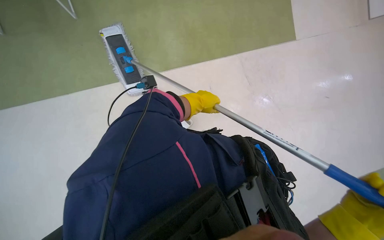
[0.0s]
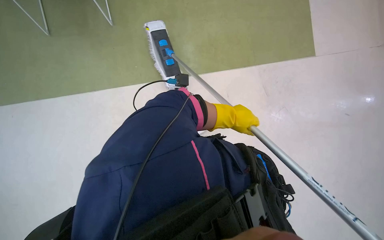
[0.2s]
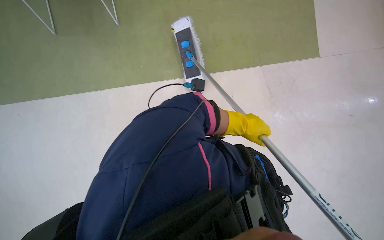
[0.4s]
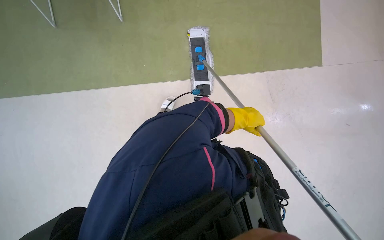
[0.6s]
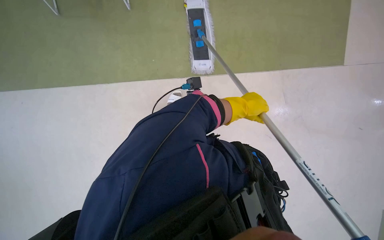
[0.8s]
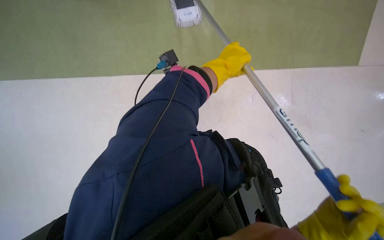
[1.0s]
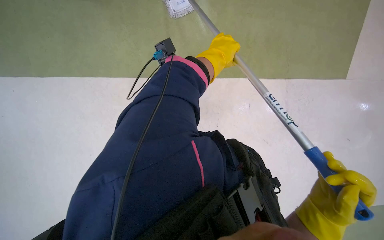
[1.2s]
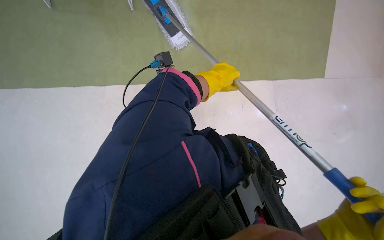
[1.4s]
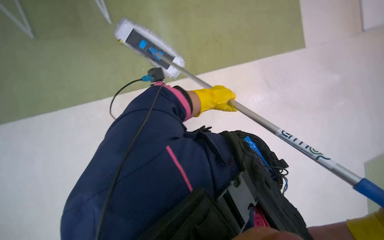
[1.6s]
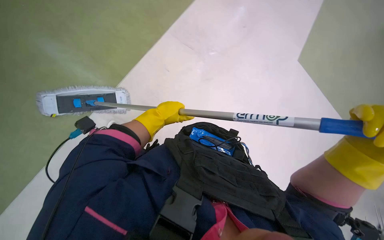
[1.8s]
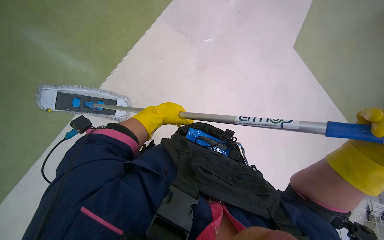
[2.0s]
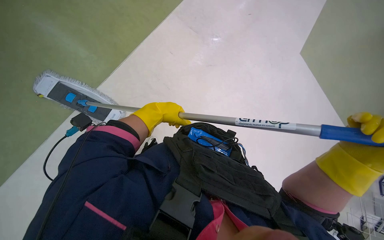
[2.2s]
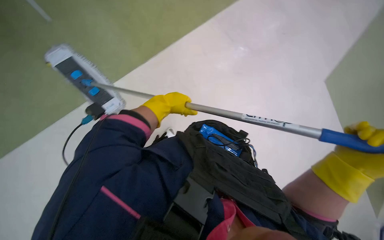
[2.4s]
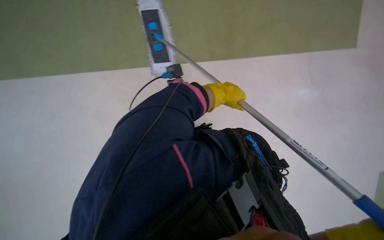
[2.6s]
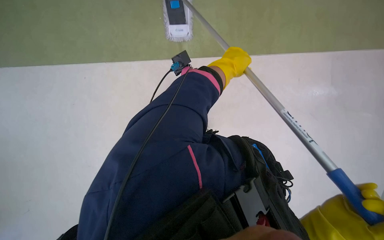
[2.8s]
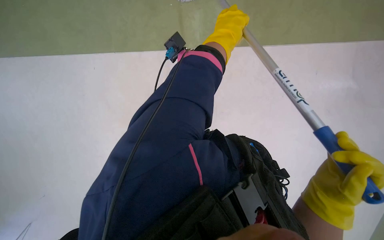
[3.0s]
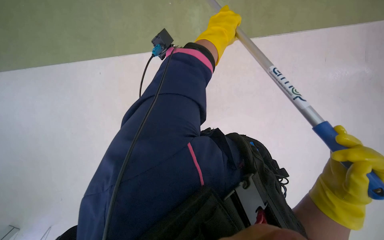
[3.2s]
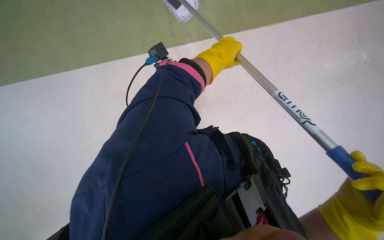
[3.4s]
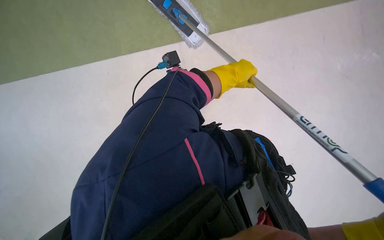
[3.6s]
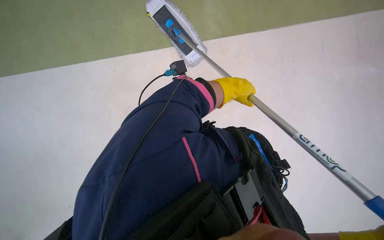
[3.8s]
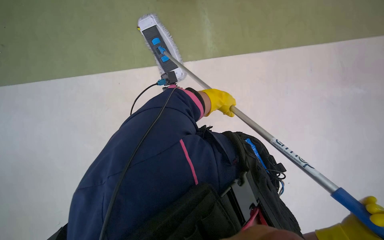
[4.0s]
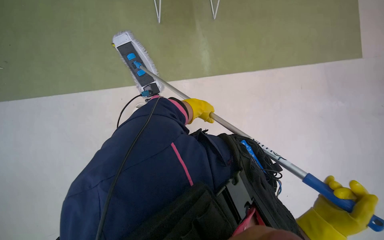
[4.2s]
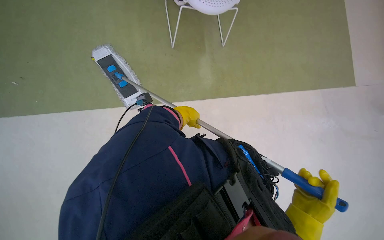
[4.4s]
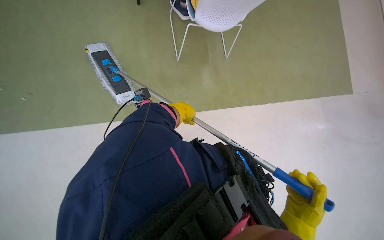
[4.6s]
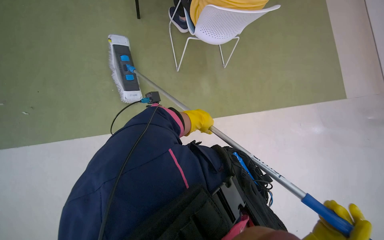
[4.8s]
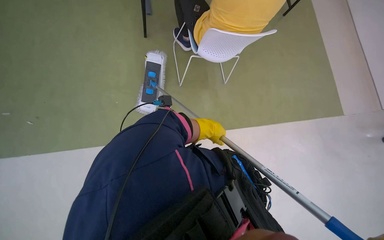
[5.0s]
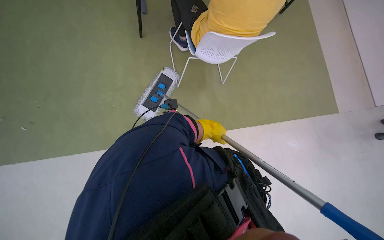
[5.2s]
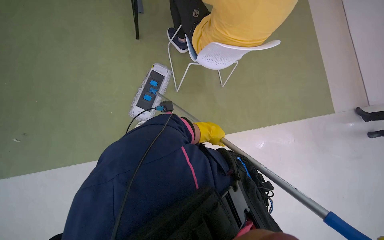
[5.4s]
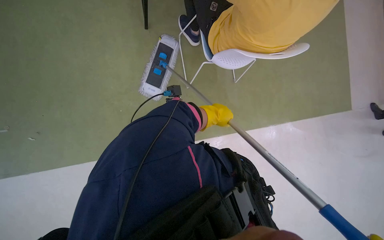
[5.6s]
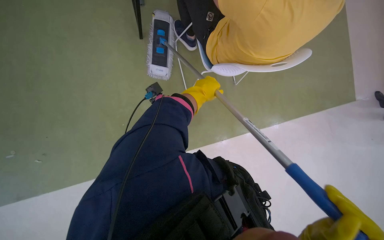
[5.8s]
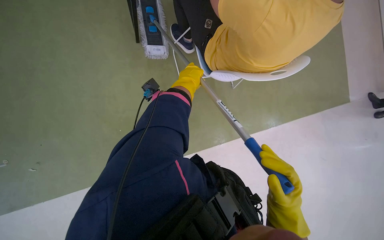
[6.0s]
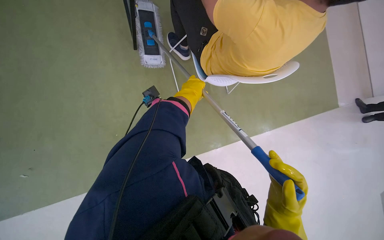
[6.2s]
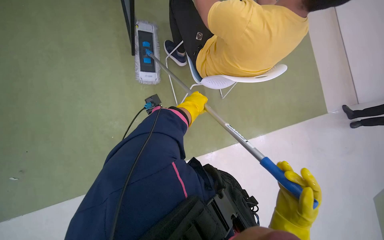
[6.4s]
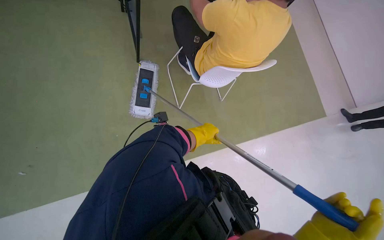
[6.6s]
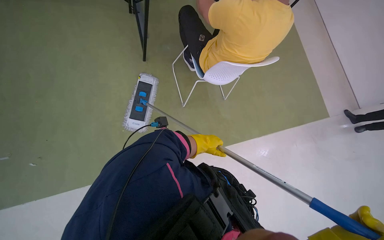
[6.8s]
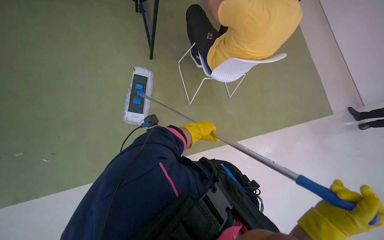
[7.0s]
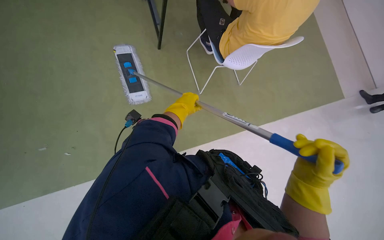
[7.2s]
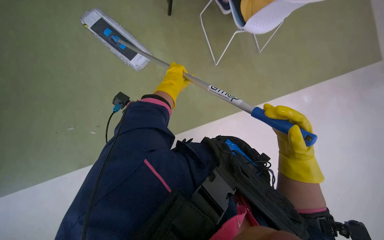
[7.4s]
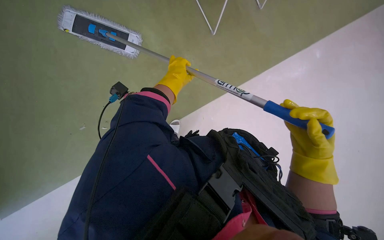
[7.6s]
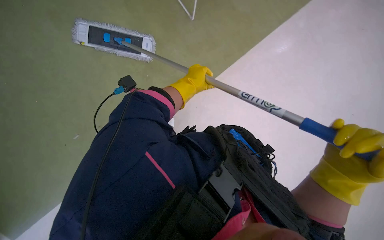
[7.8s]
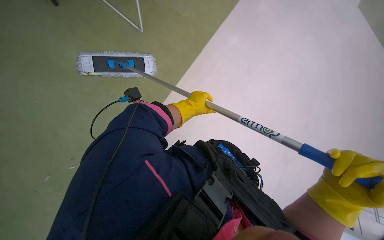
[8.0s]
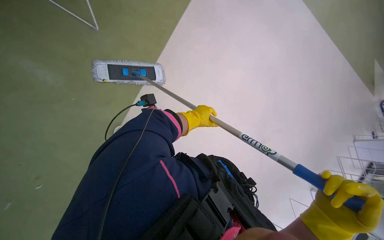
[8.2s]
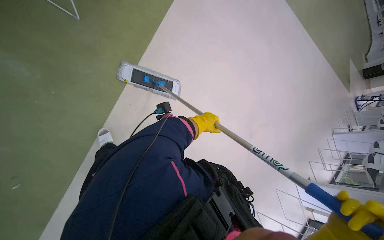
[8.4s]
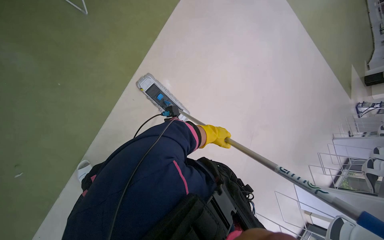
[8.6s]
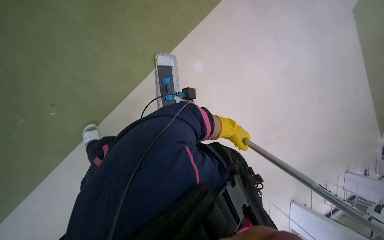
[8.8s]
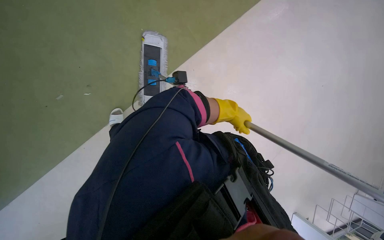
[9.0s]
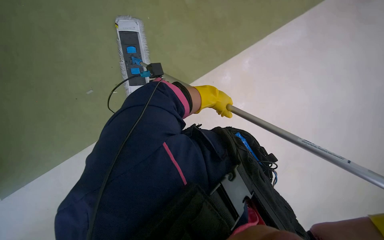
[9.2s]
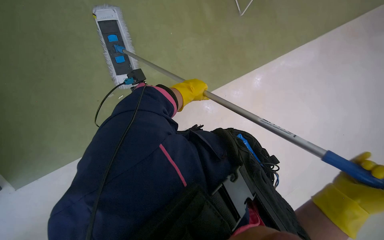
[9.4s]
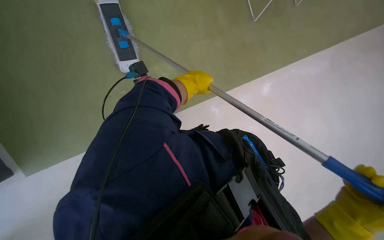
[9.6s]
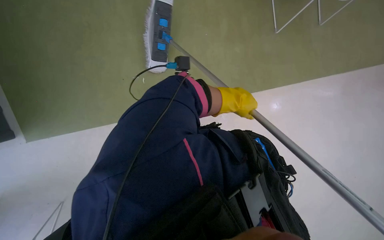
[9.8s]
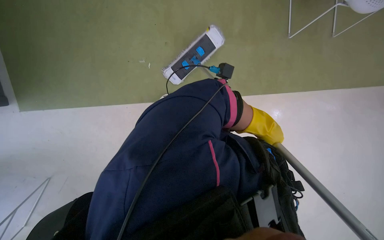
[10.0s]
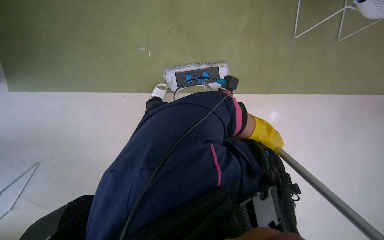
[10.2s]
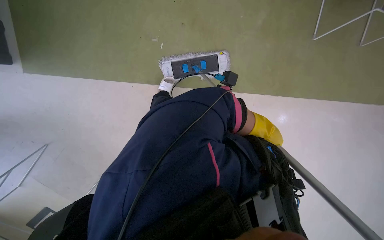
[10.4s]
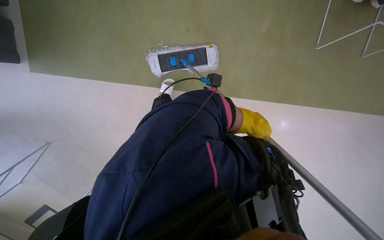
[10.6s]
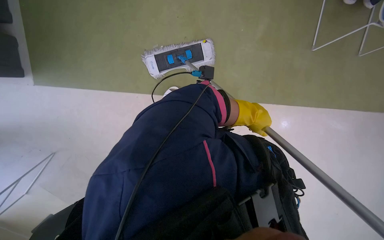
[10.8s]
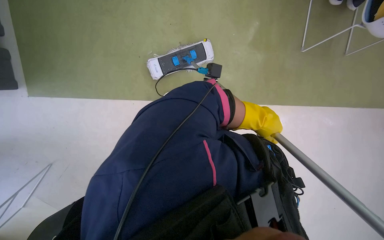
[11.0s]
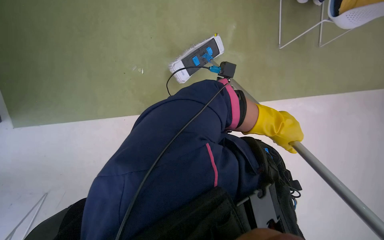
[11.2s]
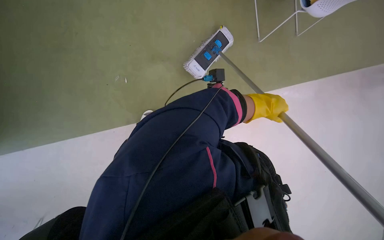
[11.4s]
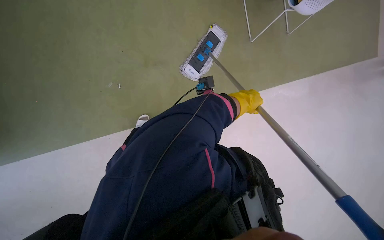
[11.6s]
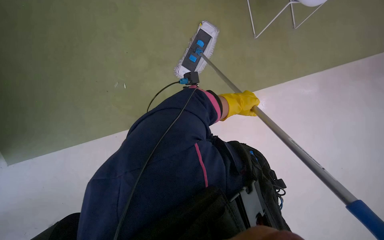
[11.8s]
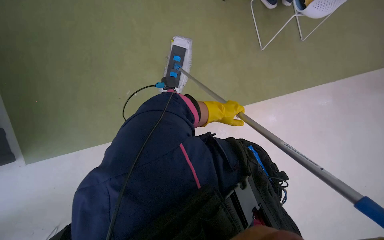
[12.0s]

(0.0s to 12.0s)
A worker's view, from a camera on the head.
Job: mopping floor.
The whole recording: Mopping office floor. The worker mops the office floor with a flat mop, periodically wringing it in a bucket.
0.0s - 1.6s: The left hand goes up the picture and returns, about 5 cm each way.
1.6s - 3.0s: The left hand shifts about 20 cm up the picture and nearer to the camera.
3.0s - 4.4s: The view pans to the right by about 30 degrees. The view tilts some 25 degrees upward.
4.4s - 6.0s: The left hand goes roughly 20 cm up the picture.
6.0s - 7.6s: The left hand travels down the picture and back again, some 20 cm each way.
7.6s - 9.0s: The view tilts about 15 degrees upward. Everything in view rotates some 35 degrees clockwise.
9.0s - 10.4s: The camera sweeps to the left, by some 15 degrees.
10.4s - 12.0s: The left hand is displaced to the left by about 10 cm.

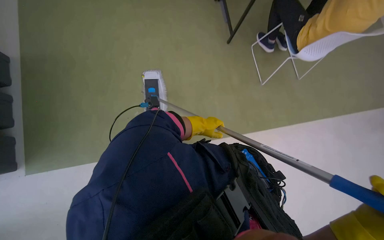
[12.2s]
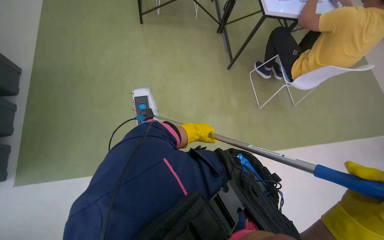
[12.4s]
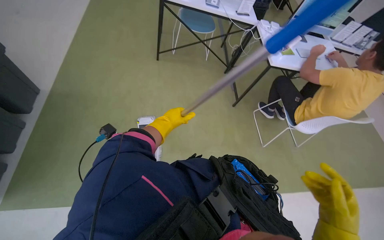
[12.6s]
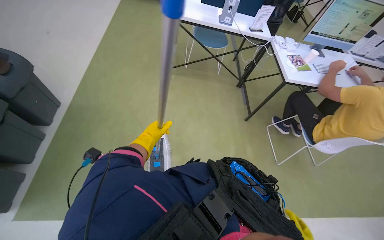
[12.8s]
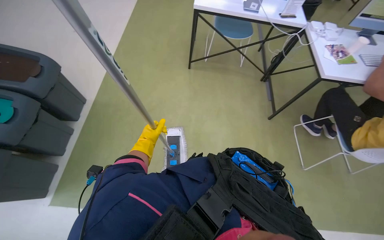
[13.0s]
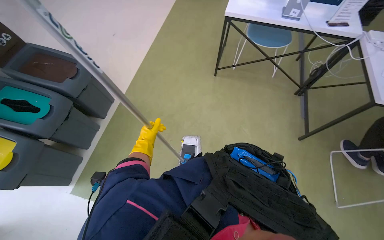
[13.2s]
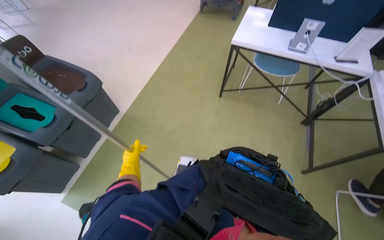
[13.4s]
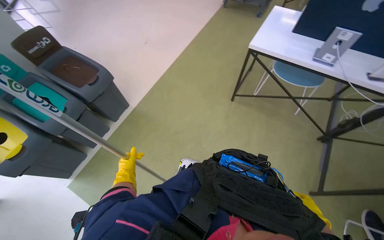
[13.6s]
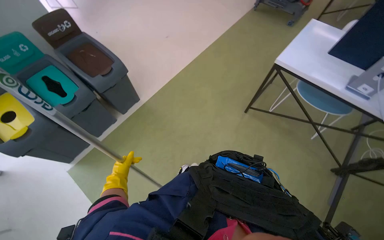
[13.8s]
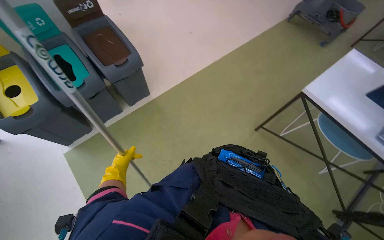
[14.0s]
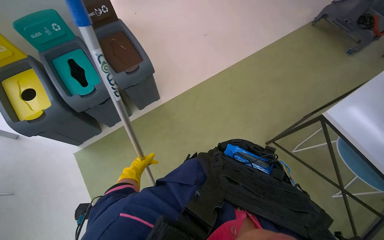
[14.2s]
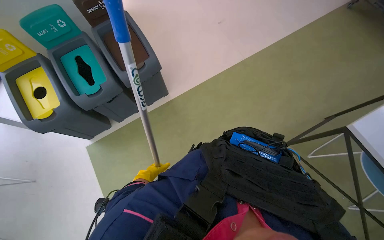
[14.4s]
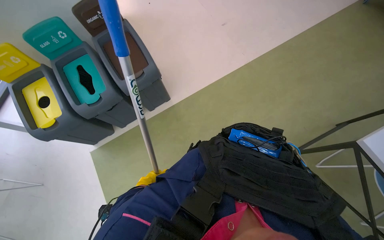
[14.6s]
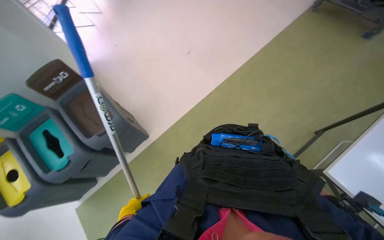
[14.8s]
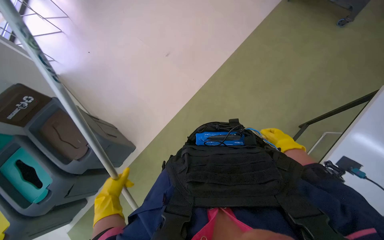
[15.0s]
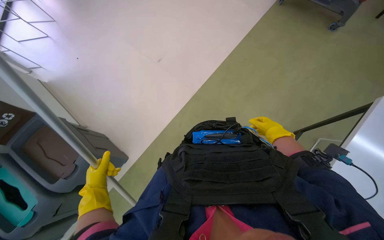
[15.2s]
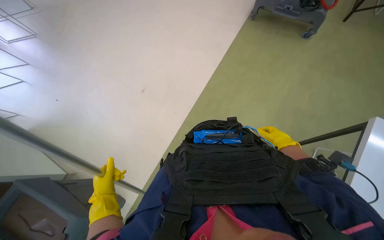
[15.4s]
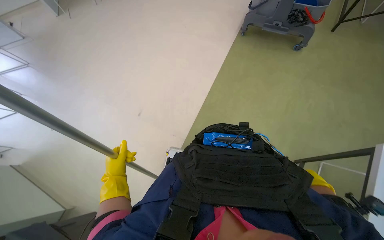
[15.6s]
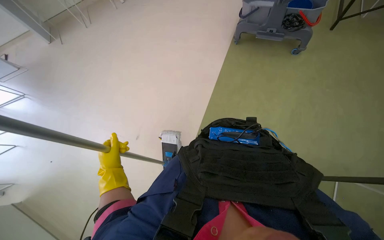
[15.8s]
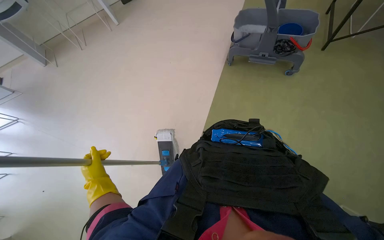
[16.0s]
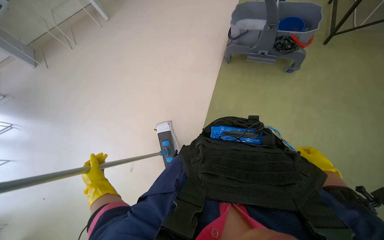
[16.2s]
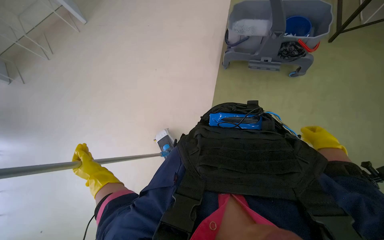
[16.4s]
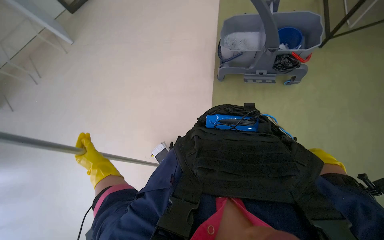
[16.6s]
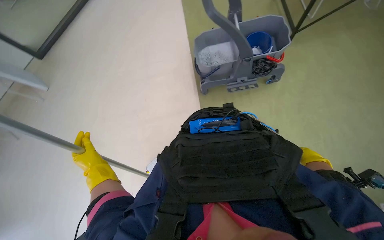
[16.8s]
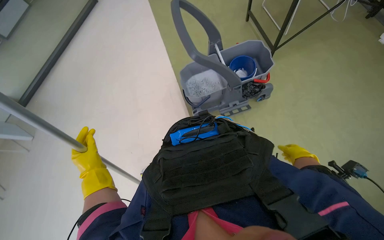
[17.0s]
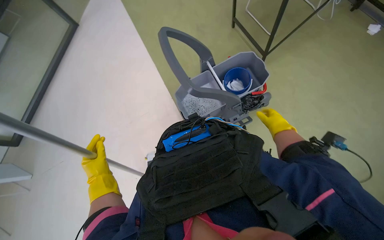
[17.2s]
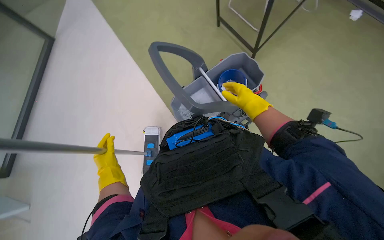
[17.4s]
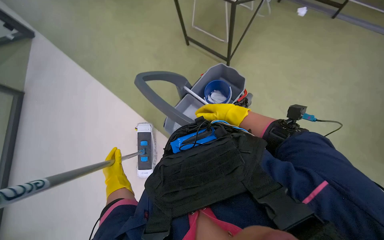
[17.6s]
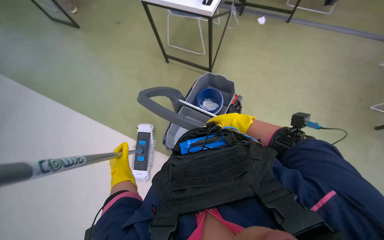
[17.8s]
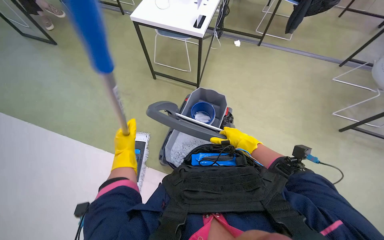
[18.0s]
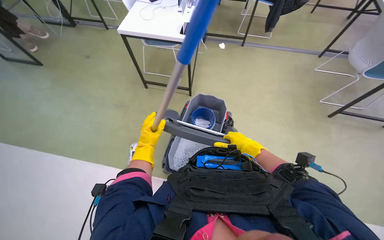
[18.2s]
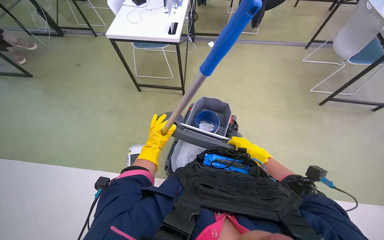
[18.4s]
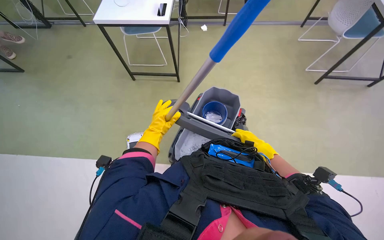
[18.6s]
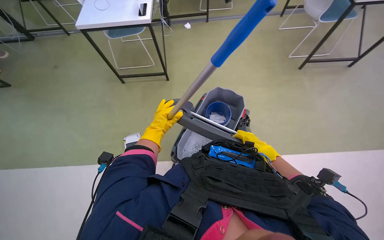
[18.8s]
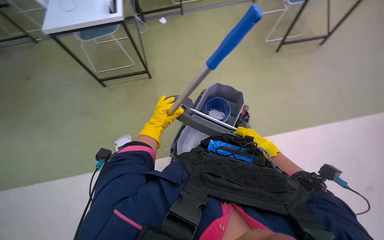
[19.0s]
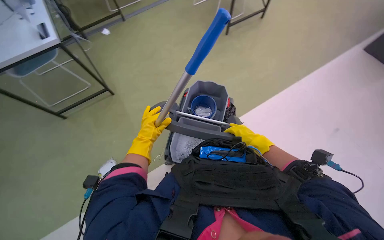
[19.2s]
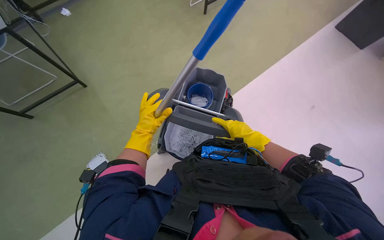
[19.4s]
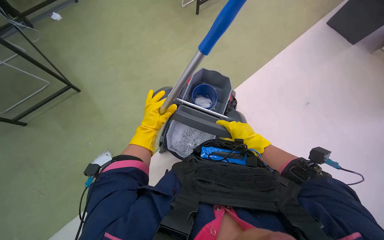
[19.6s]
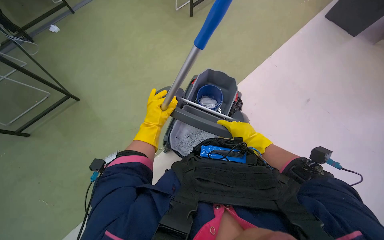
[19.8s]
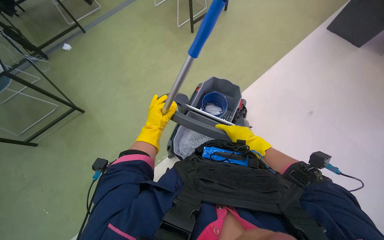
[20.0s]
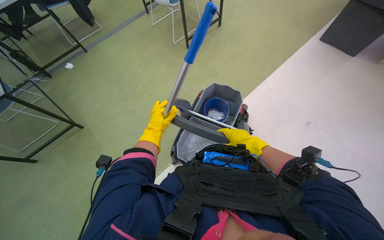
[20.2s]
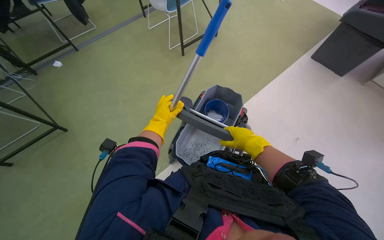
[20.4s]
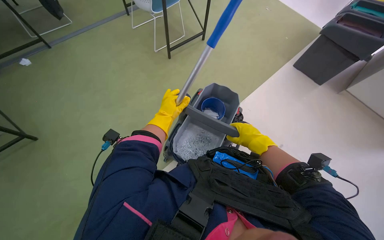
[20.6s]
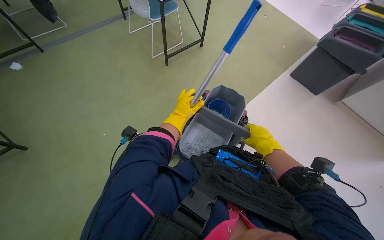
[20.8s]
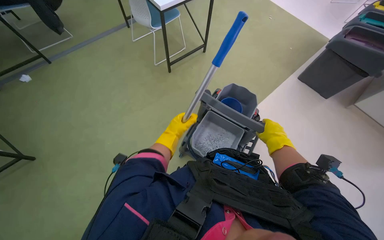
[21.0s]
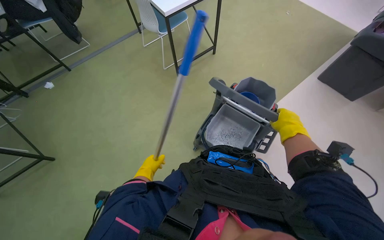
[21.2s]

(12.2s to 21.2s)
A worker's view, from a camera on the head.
Job: mopping floor.
The whole recording: Mopping office floor. The worker mops the office floor with a flat mop, periodically wringing it in a bucket.
13.8s - 15.2s: The camera travels about 60 cm.
15.2s - 16.6s: The head travels roughly 80 cm.
19.8s - 21.2s: The right hand travels to the right by approximately 15 cm, while the left hand goes some 10 cm farther from the camera.
